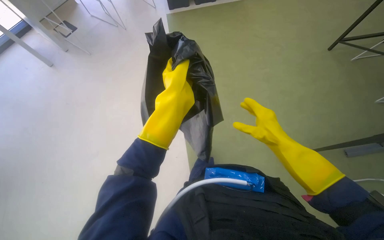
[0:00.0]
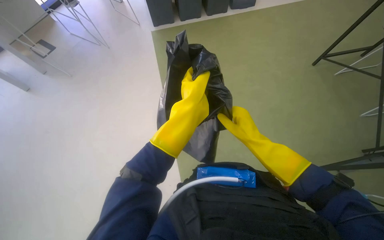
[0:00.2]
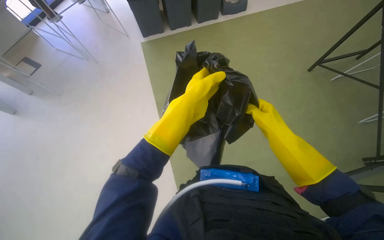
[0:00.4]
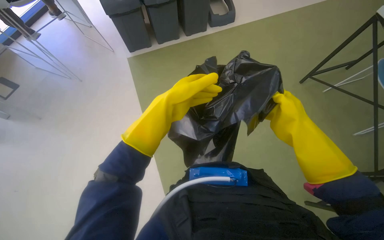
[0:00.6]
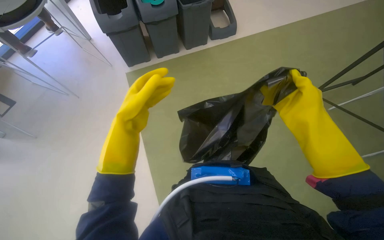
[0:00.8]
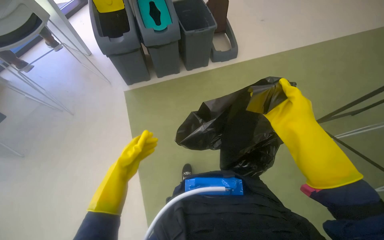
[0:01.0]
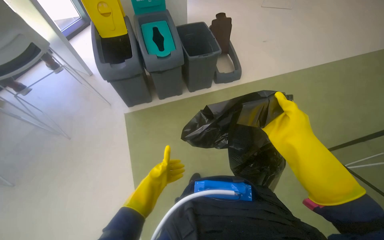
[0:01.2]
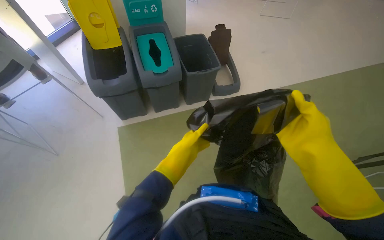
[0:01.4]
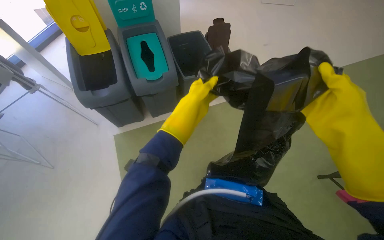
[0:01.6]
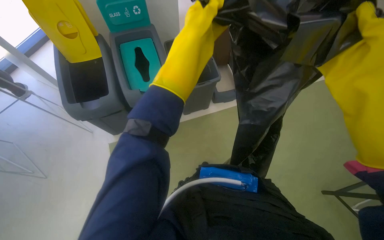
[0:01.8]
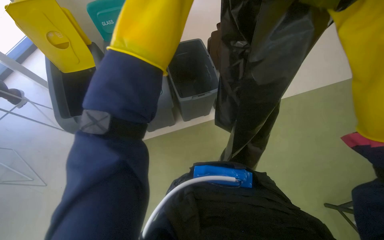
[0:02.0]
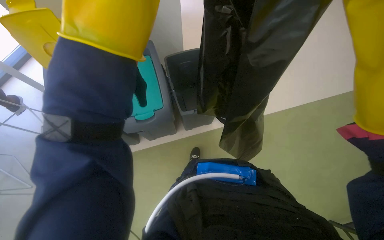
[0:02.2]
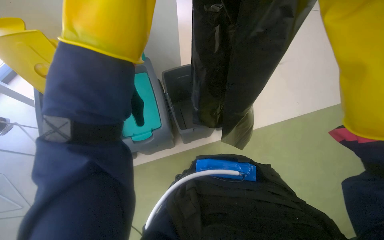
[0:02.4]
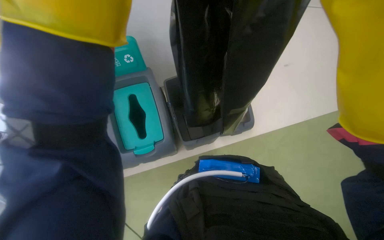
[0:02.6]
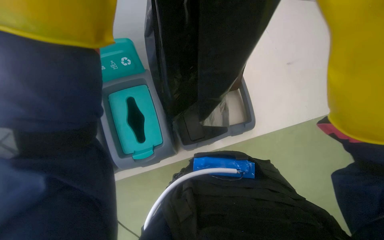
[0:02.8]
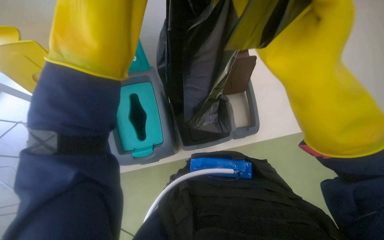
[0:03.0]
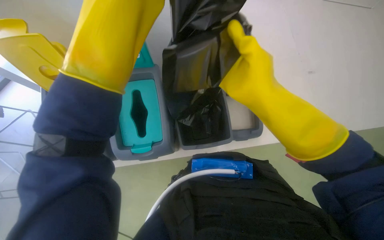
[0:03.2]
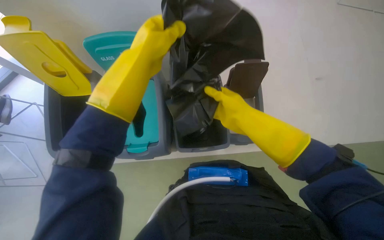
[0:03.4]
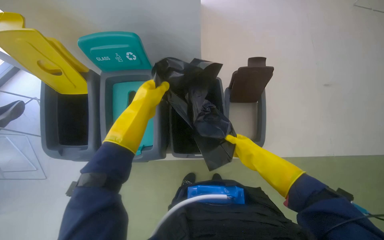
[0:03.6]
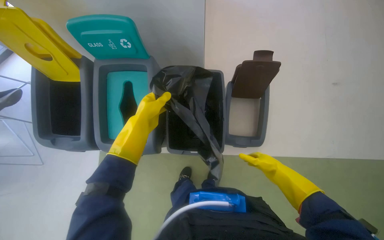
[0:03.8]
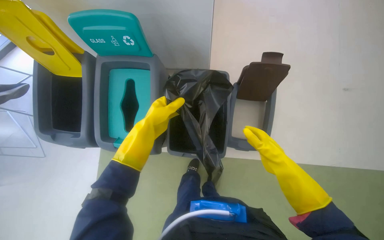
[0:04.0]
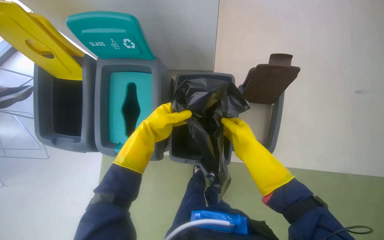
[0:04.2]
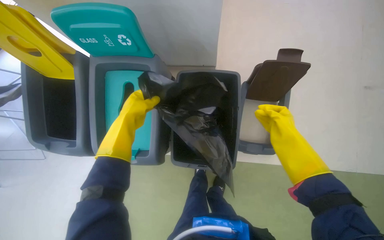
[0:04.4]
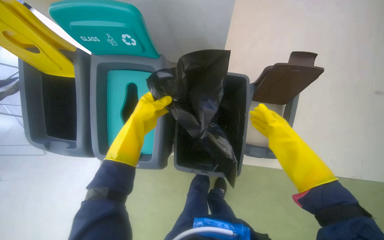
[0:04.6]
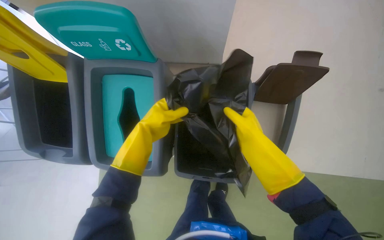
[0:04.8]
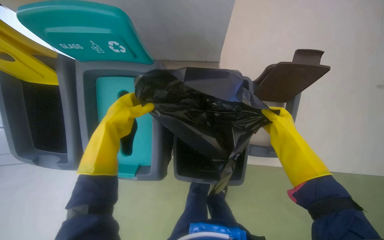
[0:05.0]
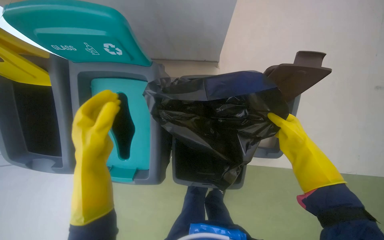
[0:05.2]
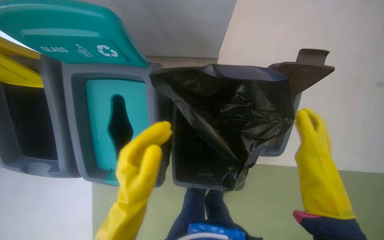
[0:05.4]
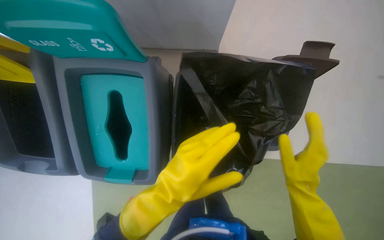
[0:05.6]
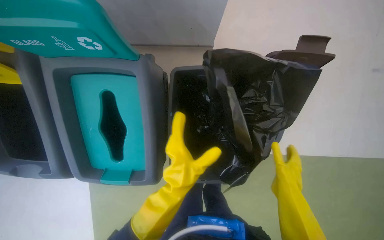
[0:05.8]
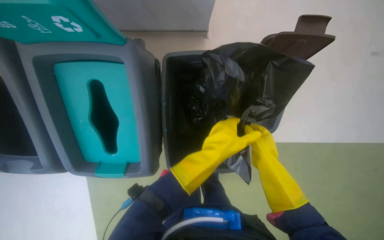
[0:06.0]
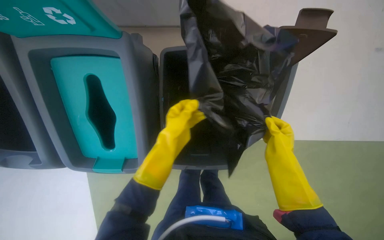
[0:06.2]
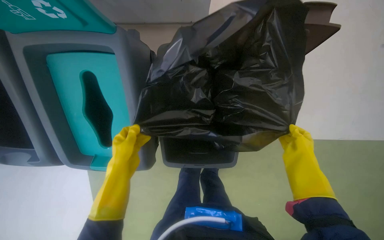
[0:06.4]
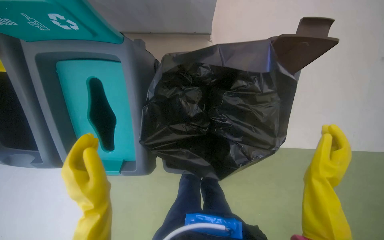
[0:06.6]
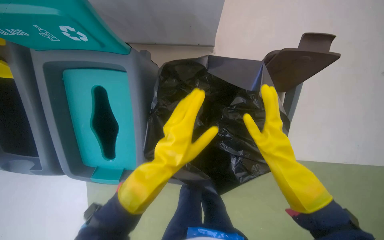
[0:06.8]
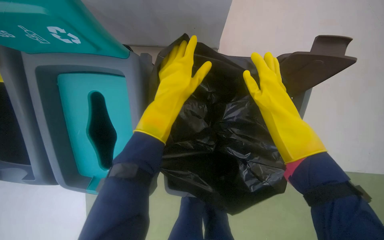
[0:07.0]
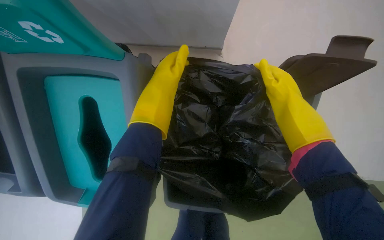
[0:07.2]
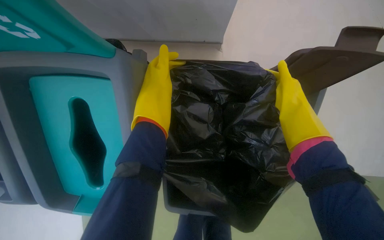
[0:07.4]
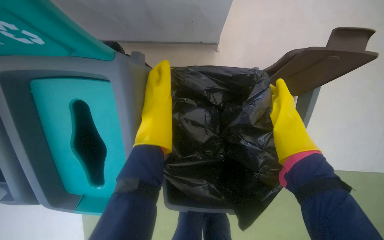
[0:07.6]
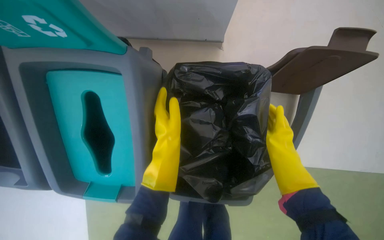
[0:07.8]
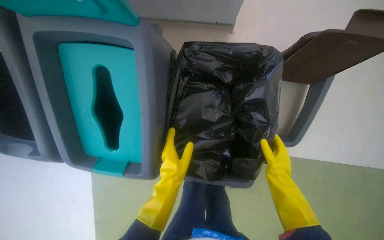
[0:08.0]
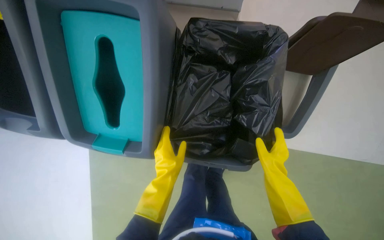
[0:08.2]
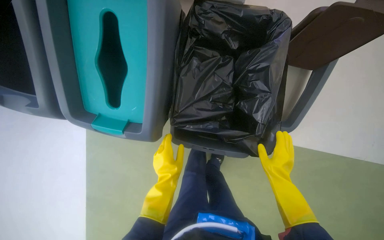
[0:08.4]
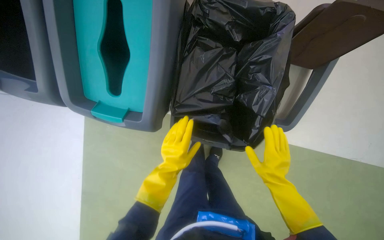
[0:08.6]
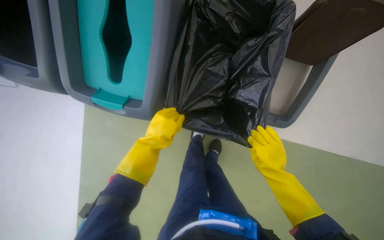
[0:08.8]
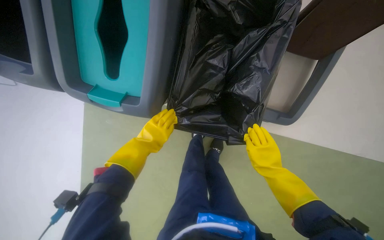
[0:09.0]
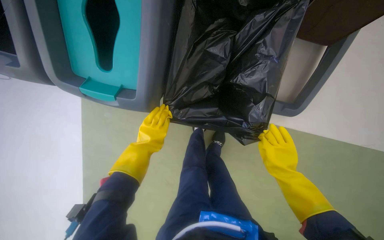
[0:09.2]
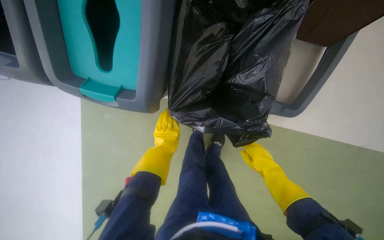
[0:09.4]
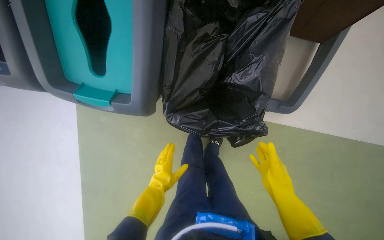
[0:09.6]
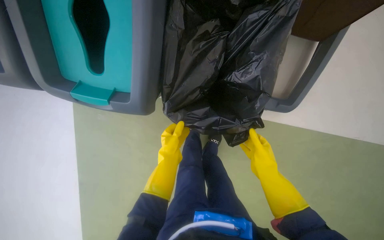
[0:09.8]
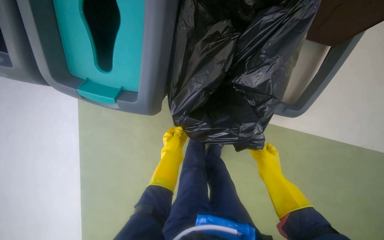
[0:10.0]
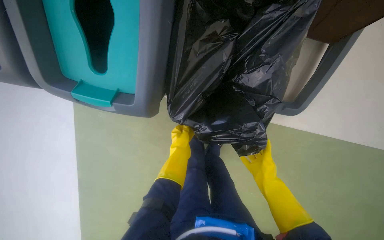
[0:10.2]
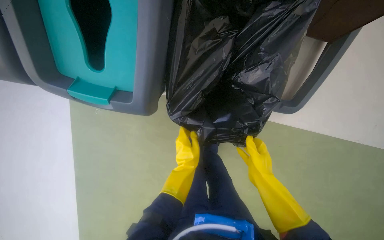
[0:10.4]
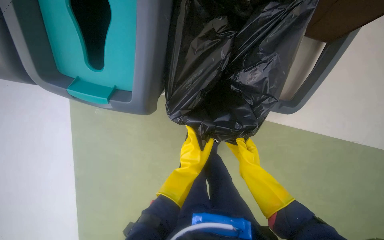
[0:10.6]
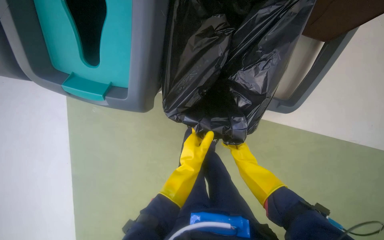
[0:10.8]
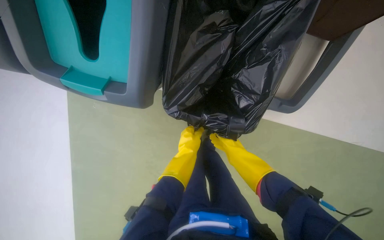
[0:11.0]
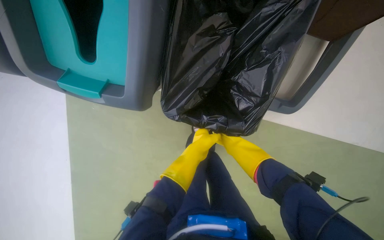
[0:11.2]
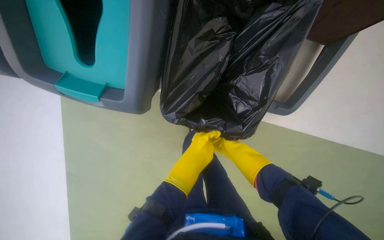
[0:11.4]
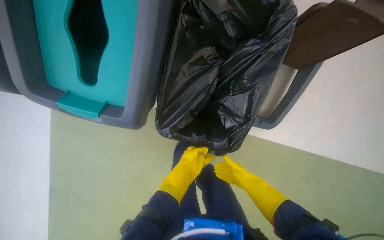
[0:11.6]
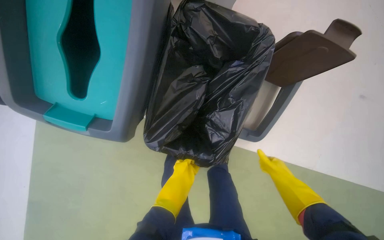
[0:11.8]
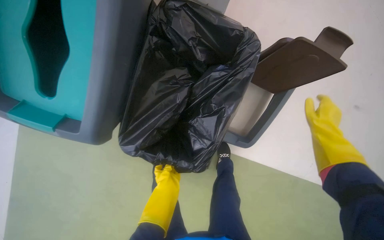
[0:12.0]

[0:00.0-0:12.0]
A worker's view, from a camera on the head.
Job: managing trash.
The whole recording: Replacing trash bags in bins. The worker replaces trash bags in the recycling bins.
0:00.0 to 0:01.6: The camera travels some 1 m.
0:01.6 to 0:03.0: The head travels approximately 60 cm.
0:03.0 to 0:04.4: The right hand heads farther from the camera, covering approximately 40 cm.
0:04.4 to 0:06.0: The view tilts some 20 degrees downward. The left hand travels to the right by about 20 cm.
0:06.0 to 0:07.6: The right hand travels up the picture by approximately 25 cm.
0:07.6 to 0:09.0: Both hands travel together down the picture, about 40 cm.
0:09.0 to 0:10.4: The left hand is displaced to the right and down the picture by approximately 15 cm.
0:10.4 to 0:12.0: The right hand goes some 40 cm to the right, up the picture and nearer to the camera.

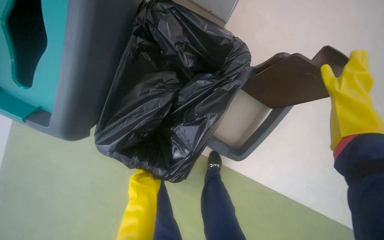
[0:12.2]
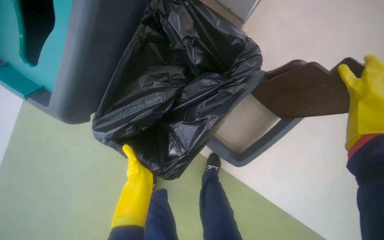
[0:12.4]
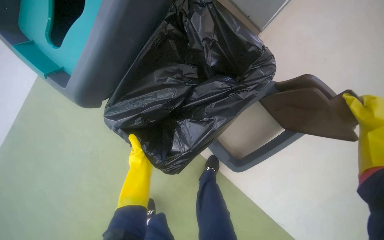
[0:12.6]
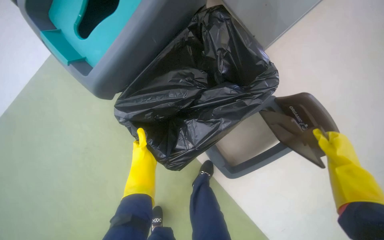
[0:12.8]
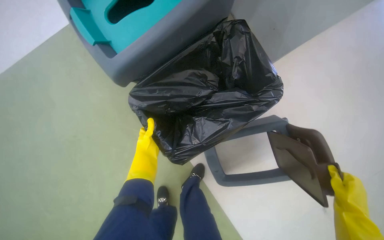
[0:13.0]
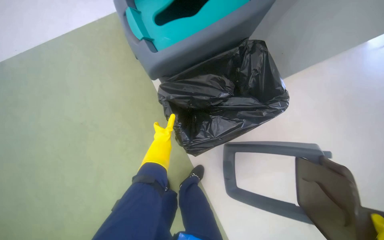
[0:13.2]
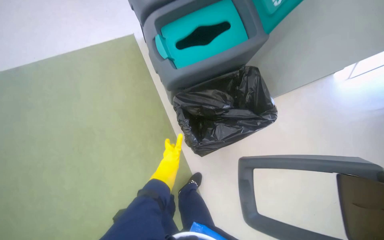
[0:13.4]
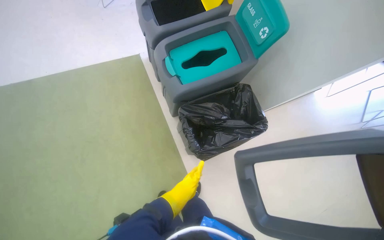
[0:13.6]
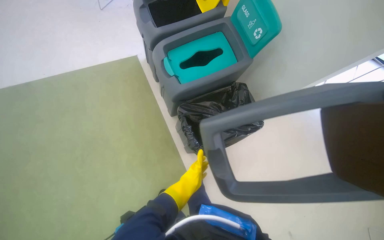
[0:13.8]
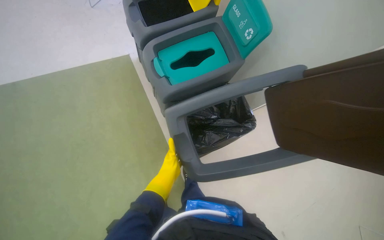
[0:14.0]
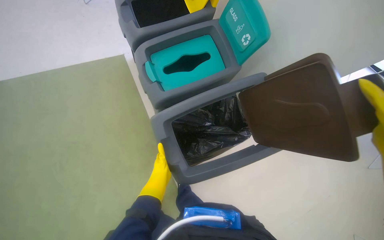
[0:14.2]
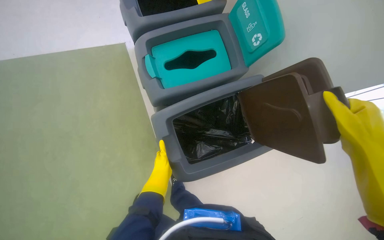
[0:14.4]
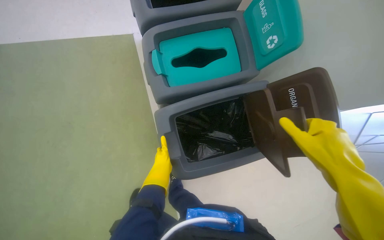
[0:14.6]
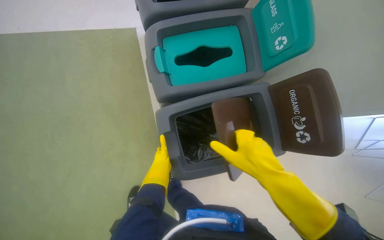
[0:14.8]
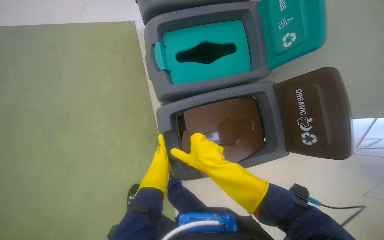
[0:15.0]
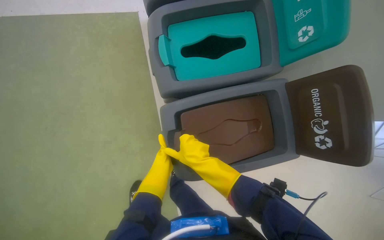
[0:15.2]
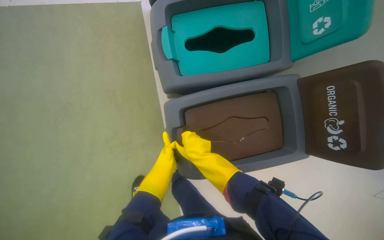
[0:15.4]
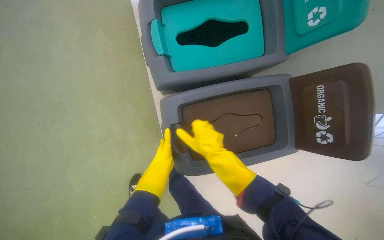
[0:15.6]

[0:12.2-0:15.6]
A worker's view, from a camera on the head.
Job: managing trash.
The whole recording: Replacing trash bags in bins. The worker replaces trash bags in the recycling bins.
0:12.2 to 0:13.8: The head travels about 60 cm. The view pans to the right by approximately 15 degrees. The camera pitches upward, by approximately 25 degrees. The scene turns some 40 degrees clockwise in the picture.
0:13.8 to 0:15.6: The view tips downward by approximately 15 degrees. The left hand travels up the picture by some 15 cm.

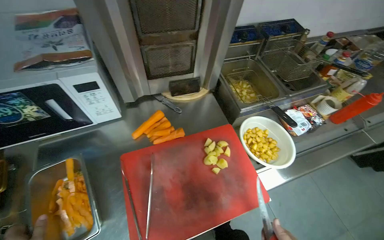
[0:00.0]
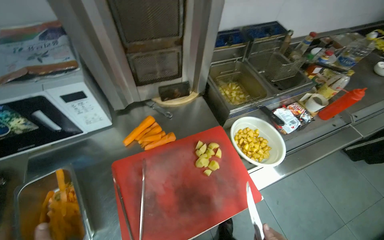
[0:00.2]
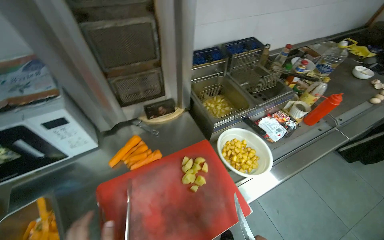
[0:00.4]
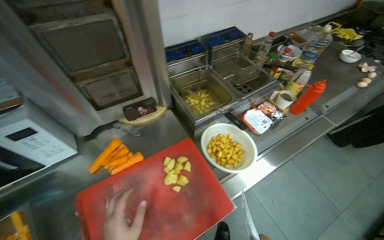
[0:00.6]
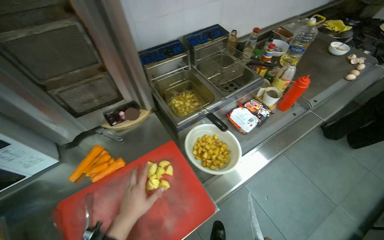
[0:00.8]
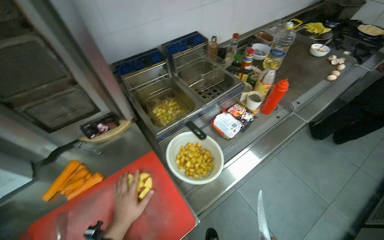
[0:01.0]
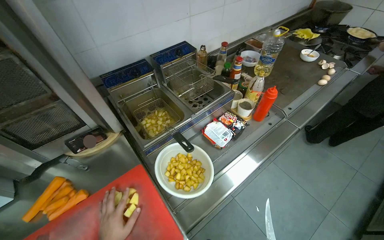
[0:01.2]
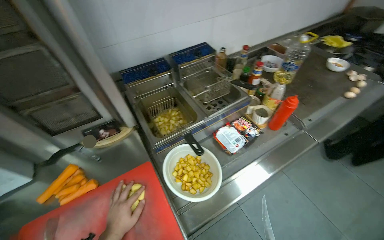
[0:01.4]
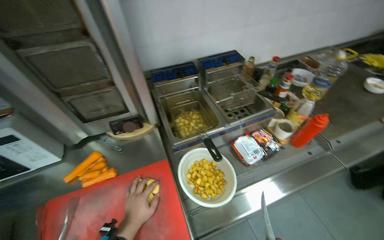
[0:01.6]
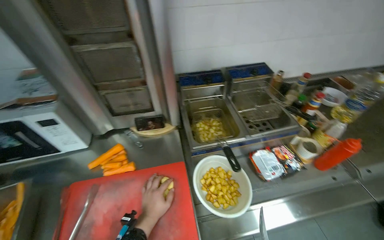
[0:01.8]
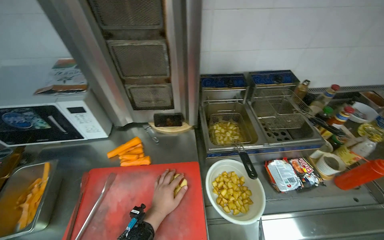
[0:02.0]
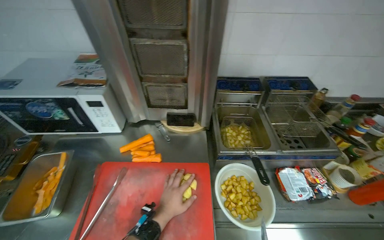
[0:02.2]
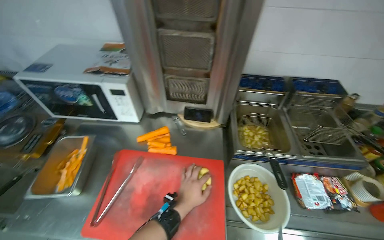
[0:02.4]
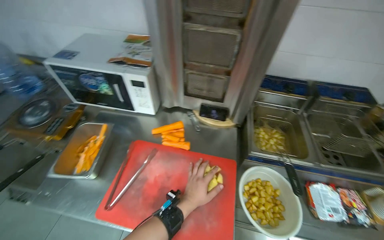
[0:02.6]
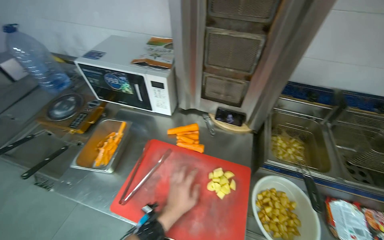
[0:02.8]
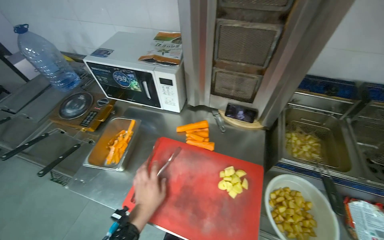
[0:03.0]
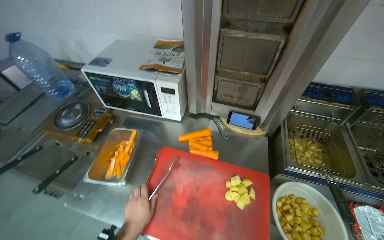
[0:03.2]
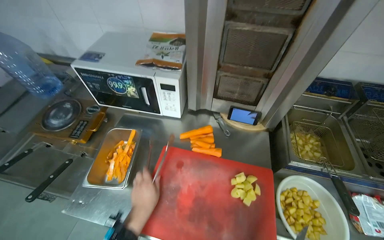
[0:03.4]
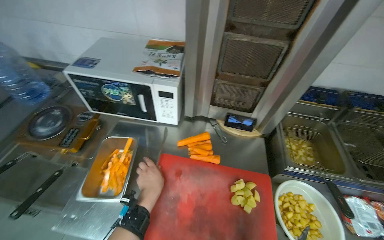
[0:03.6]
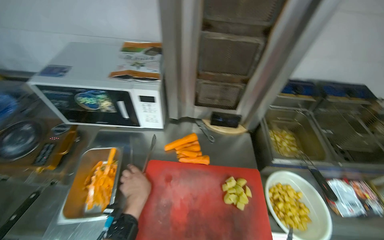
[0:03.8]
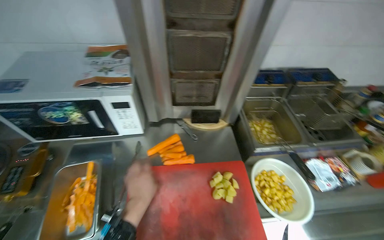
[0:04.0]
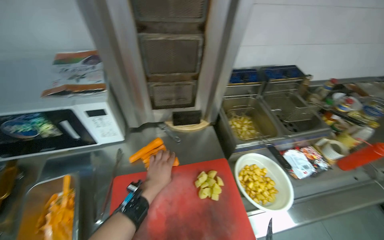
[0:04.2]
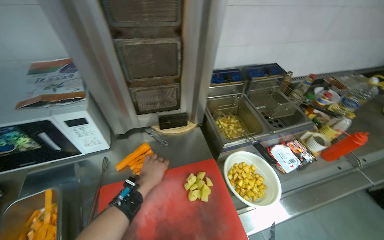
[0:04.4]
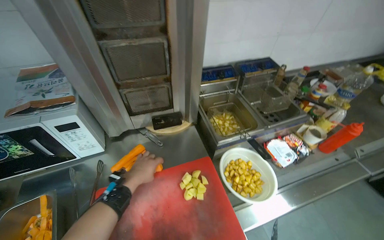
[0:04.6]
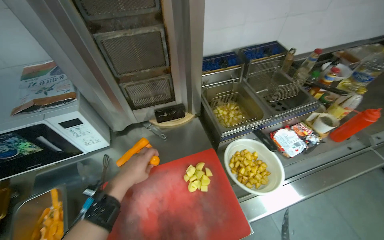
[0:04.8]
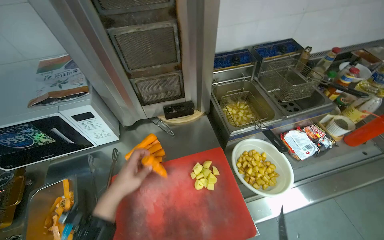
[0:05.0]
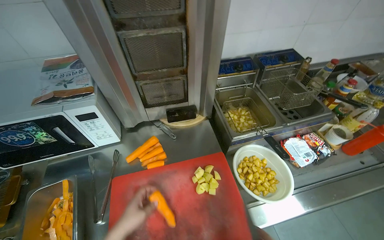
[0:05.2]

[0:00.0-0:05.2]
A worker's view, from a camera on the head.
Job: cooking food.
The whole recording: Collecting and loading potatoes into fryer. The worker collects cut potatoes from the cutting board and loads them into the deep fryer.
0:01.8 to 0:03.4: The head turns to the left by roughly 25 degrees.
0:03.4 to 0:05.2: The wearer's head swings some 30 degrees to the right.
